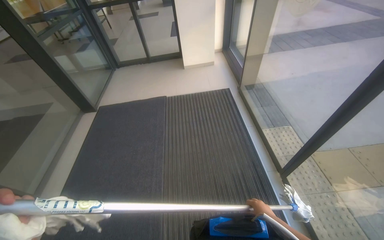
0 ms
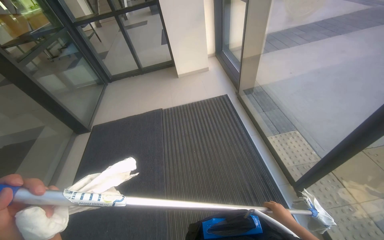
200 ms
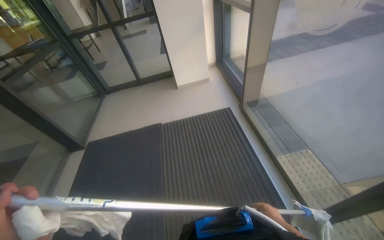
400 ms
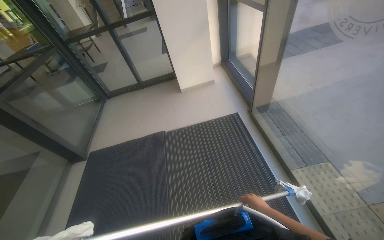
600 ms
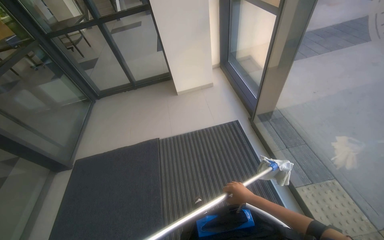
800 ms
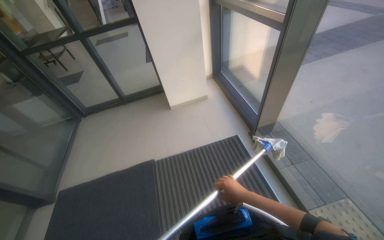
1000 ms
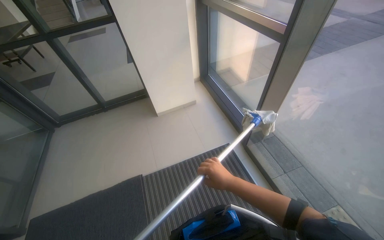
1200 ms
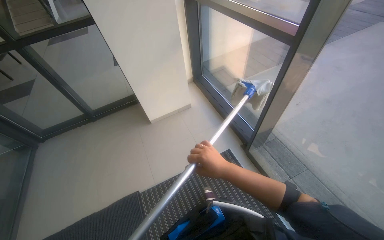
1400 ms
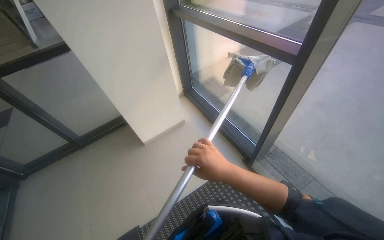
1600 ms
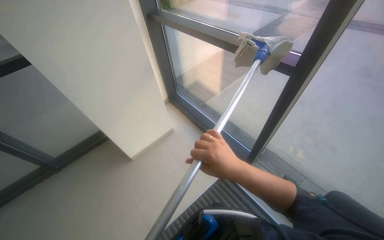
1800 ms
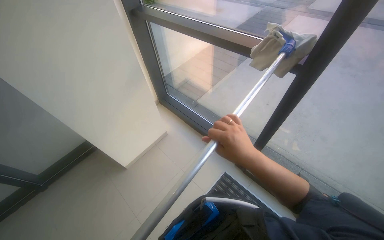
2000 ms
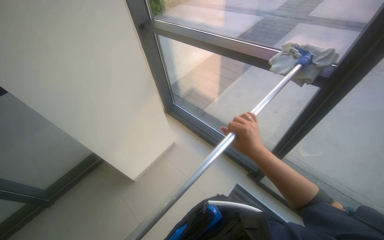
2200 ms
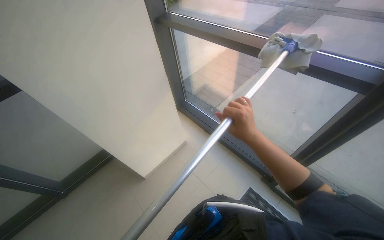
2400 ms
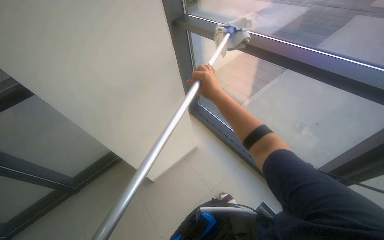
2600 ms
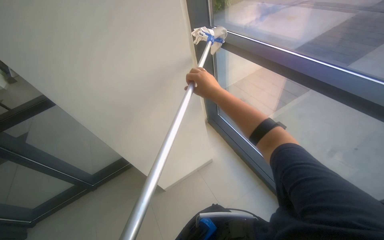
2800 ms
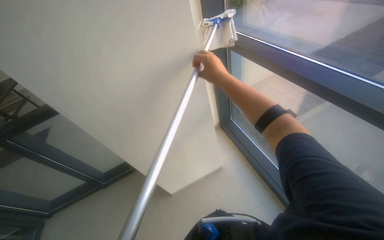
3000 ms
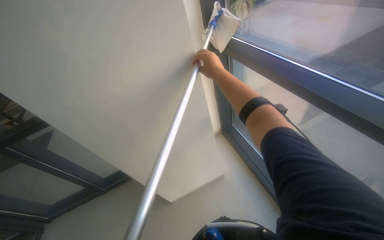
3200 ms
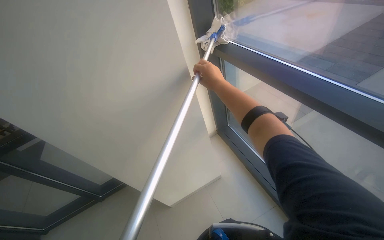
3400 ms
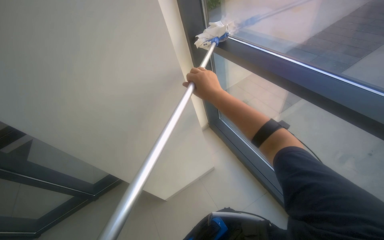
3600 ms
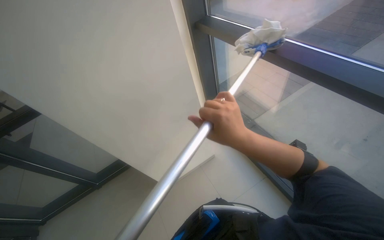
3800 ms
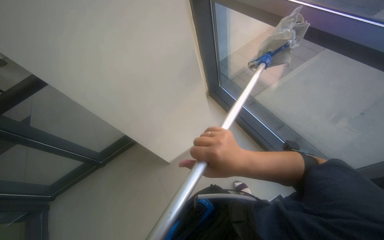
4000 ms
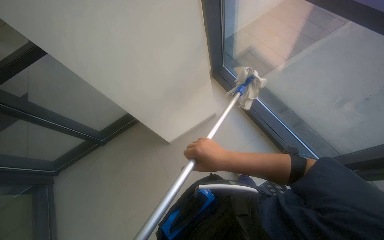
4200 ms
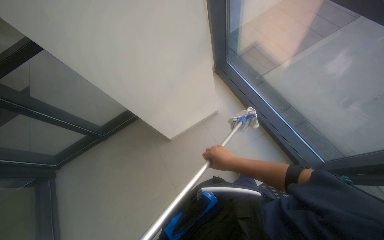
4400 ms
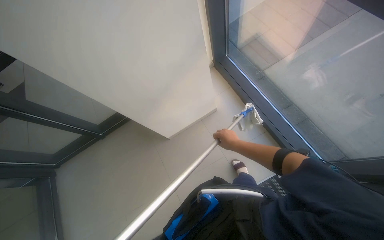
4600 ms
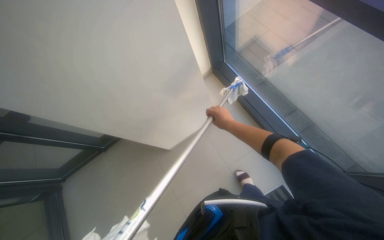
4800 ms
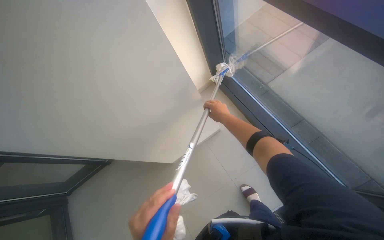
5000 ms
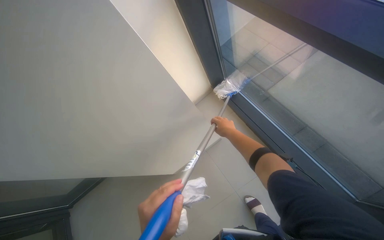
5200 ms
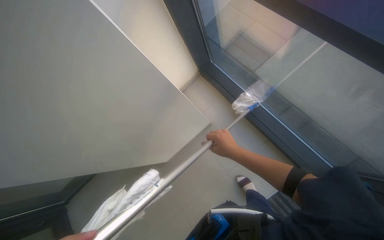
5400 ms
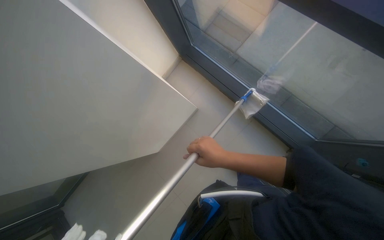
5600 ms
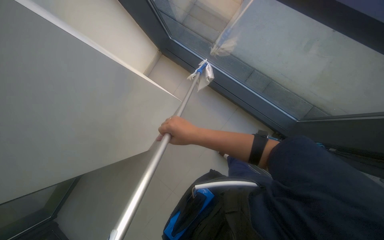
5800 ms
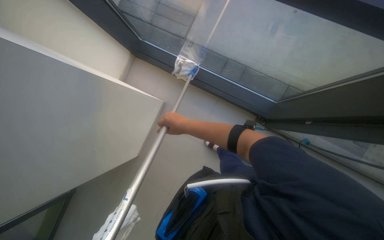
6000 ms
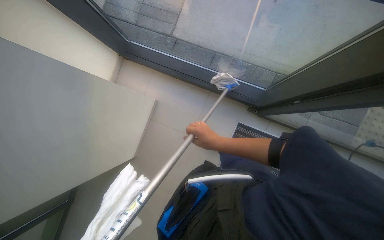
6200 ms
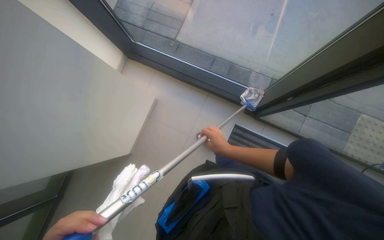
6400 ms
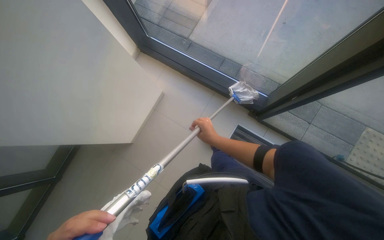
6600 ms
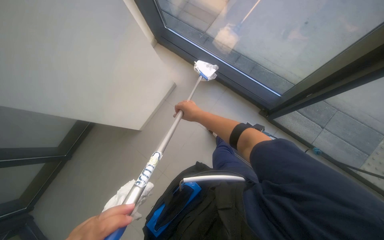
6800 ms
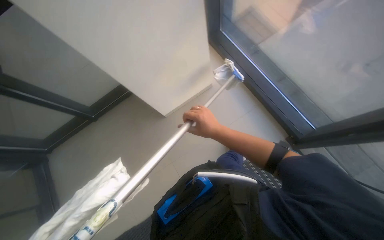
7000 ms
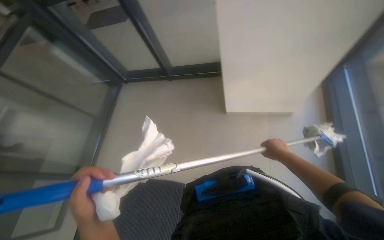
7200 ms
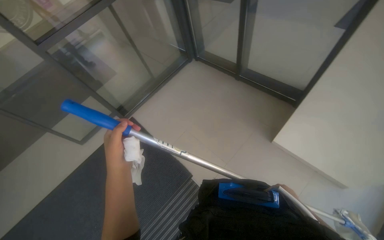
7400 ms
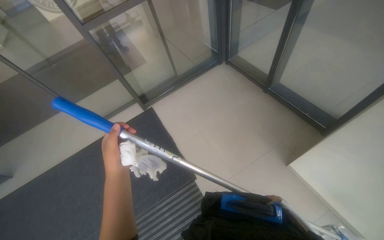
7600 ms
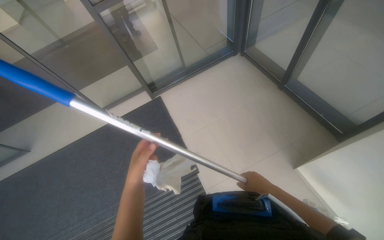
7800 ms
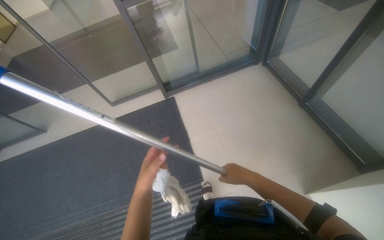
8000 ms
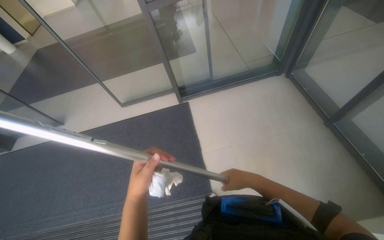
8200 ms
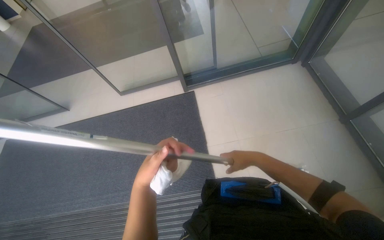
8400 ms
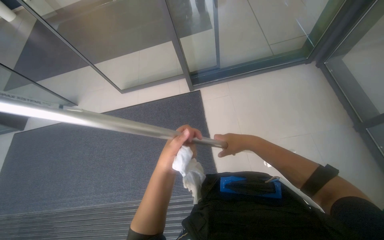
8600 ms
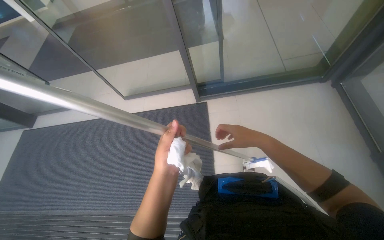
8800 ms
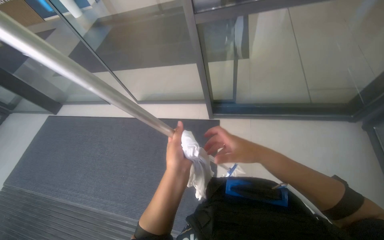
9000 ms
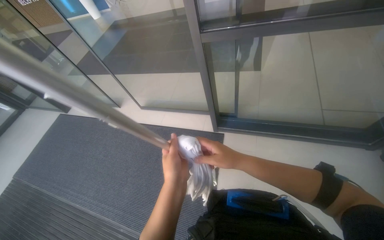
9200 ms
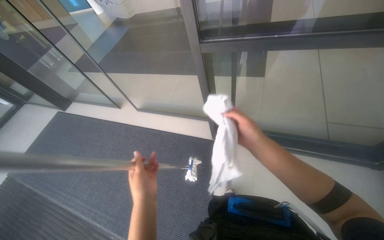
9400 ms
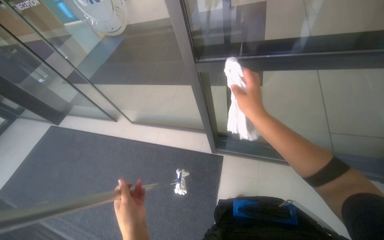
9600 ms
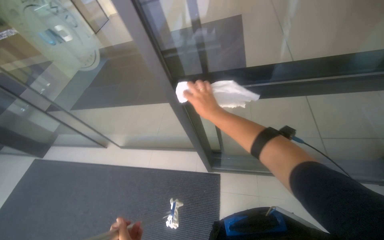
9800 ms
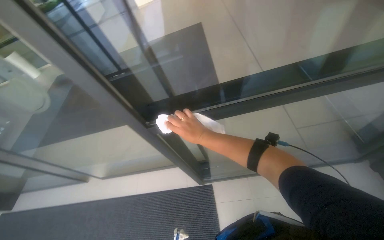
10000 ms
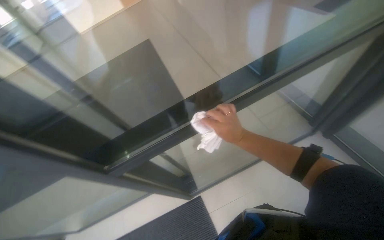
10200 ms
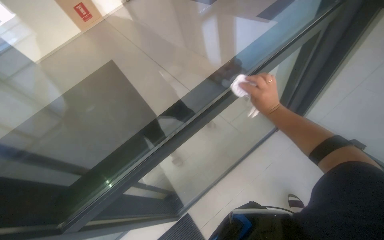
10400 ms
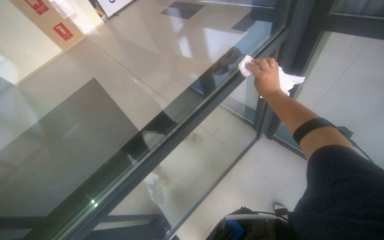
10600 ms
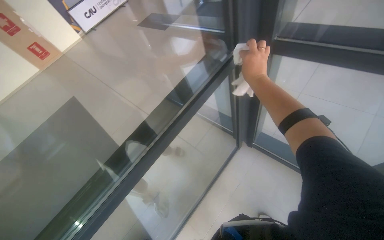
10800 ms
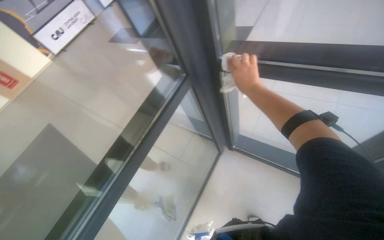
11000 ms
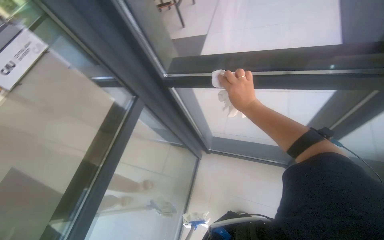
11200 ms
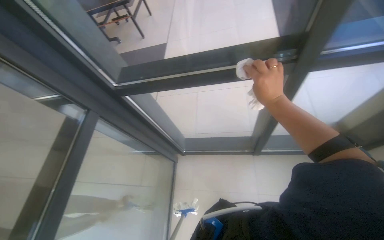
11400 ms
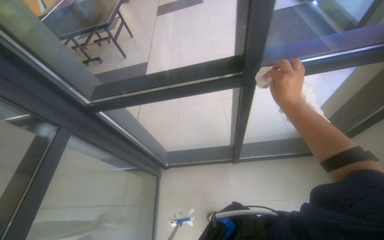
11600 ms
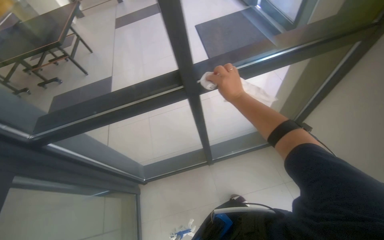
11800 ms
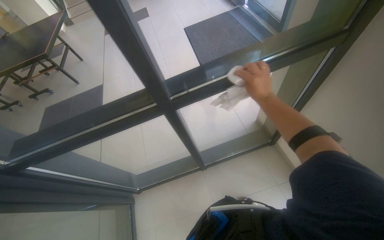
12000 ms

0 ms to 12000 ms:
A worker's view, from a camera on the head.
Job: cleaning windows.
The whole recording: Cleaning glass windows. The worker cleans the glass windows using a mop and a cloth.
0 ms to 1600 ms: The camera travels some 1.5 m. The head turns to the right by approximately 25 degrees.
1600 ms to 3000 ms: The head travels about 50 cm.
3000 ms to 4400 ms: The view tips downward by about 20 degrees. The right hand is displaced down the picture by some 35 cm.
4400 ms to 6000 ms: The scene rotates counterclockwise by about 35 degrees.
6000 ms to 7600 ms: The camera travels roughly 40 cm. The wearer looks approximately 80 degrees further to the left.
7600 ms to 9000 ms: The camera travels about 70 cm. The head turns to the left by about 40 degrees.
9000 ms to 10400 ms: The camera travels roughly 70 cm. The head rotates approximately 45 degrees to the right. The view tilts some 15 degrees upward.
10400 ms to 12000 ms: The wearer moves roughly 80 cm. The wearer's head swings roughly 65 degrees to the right. The view tips upward by about 20 degrees.

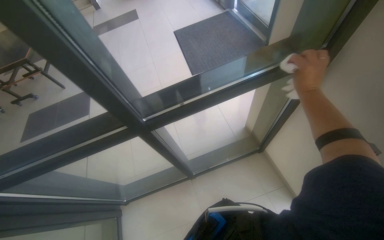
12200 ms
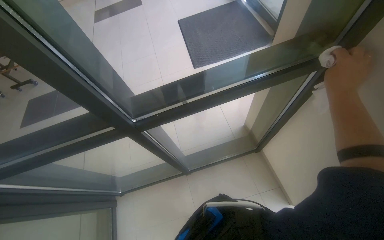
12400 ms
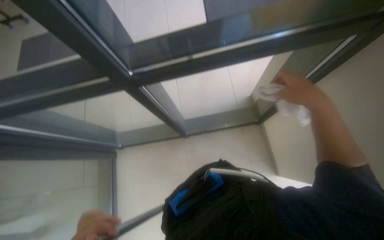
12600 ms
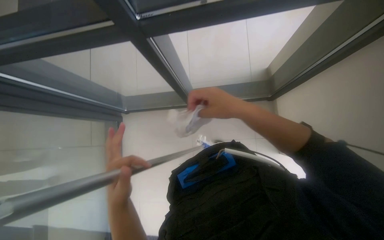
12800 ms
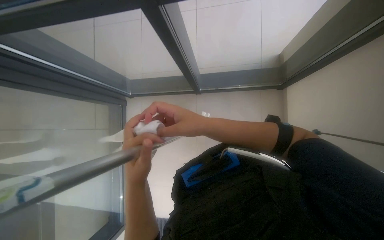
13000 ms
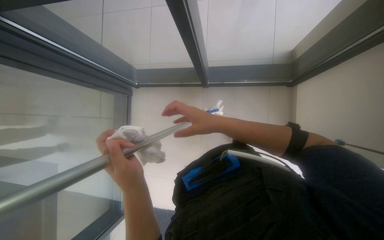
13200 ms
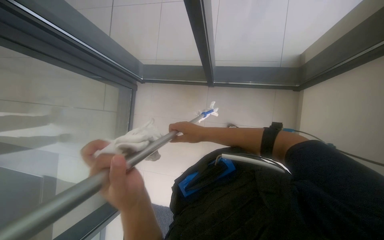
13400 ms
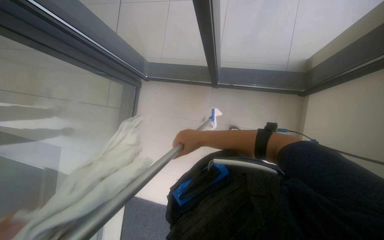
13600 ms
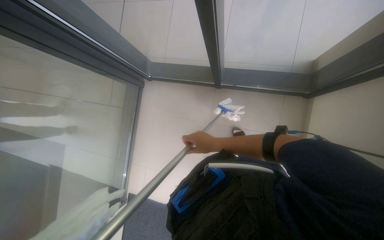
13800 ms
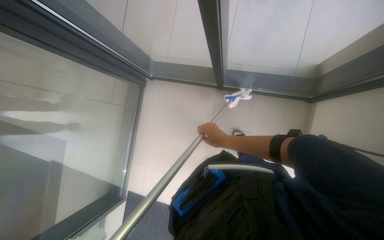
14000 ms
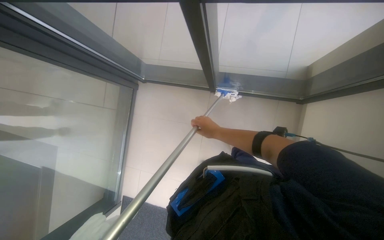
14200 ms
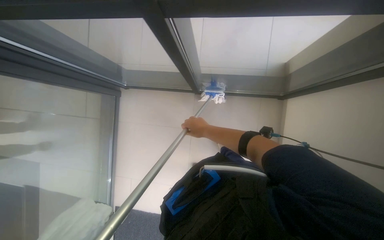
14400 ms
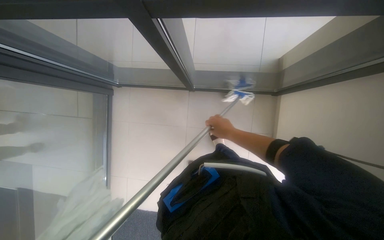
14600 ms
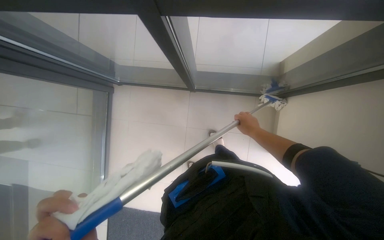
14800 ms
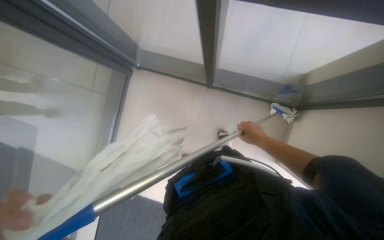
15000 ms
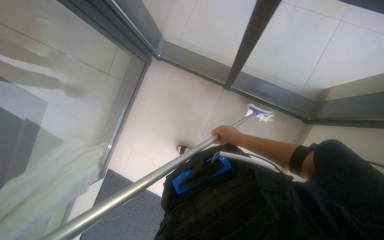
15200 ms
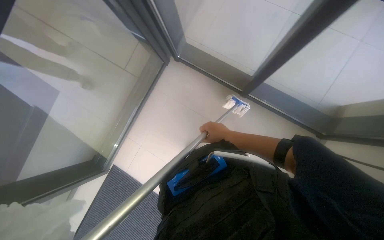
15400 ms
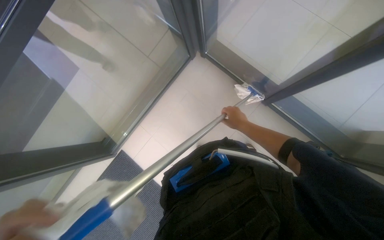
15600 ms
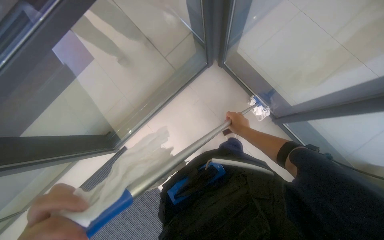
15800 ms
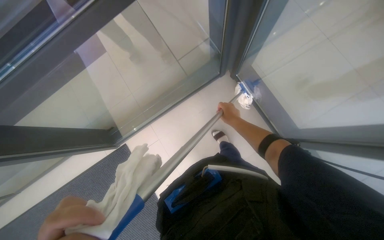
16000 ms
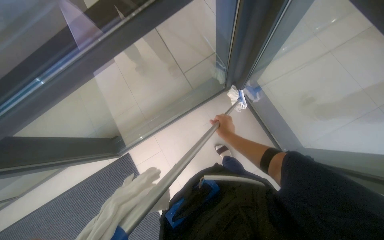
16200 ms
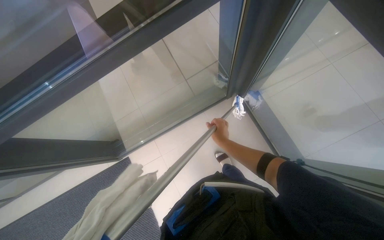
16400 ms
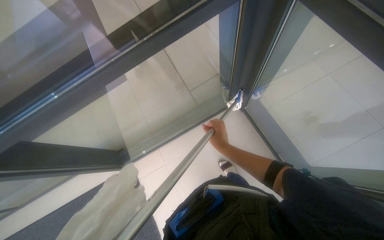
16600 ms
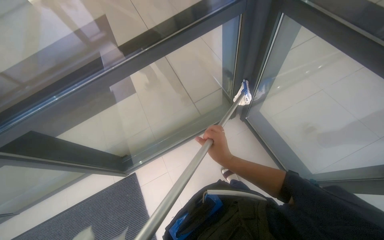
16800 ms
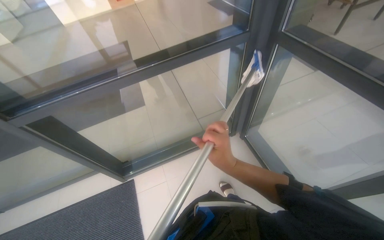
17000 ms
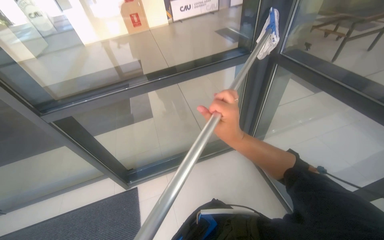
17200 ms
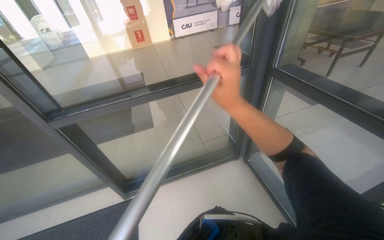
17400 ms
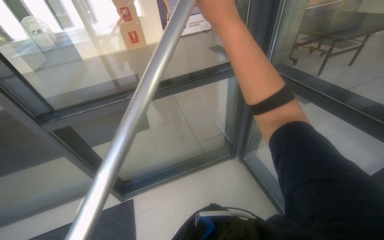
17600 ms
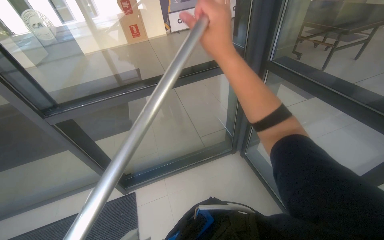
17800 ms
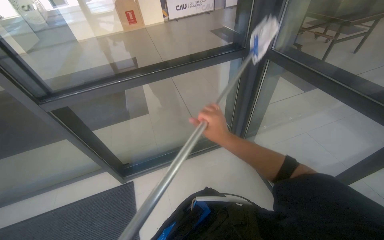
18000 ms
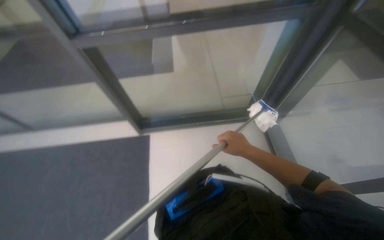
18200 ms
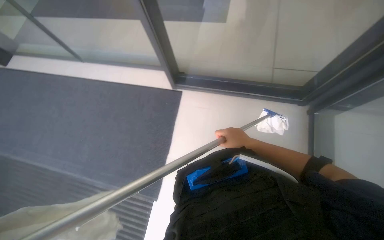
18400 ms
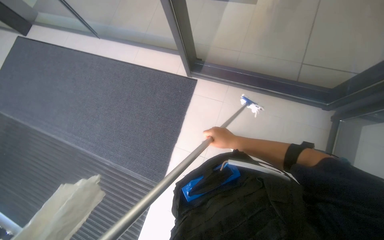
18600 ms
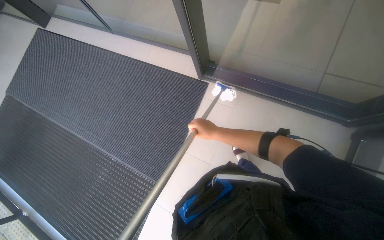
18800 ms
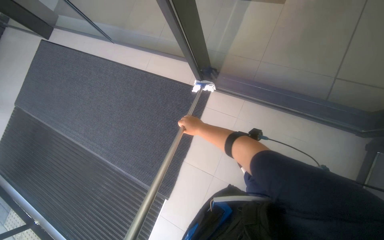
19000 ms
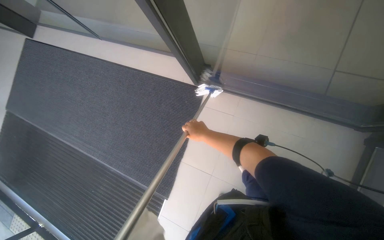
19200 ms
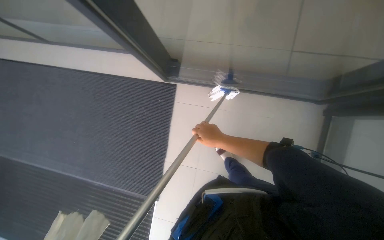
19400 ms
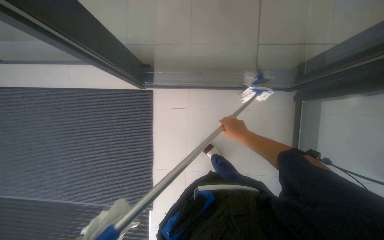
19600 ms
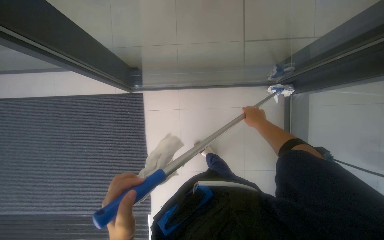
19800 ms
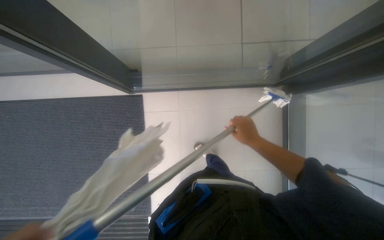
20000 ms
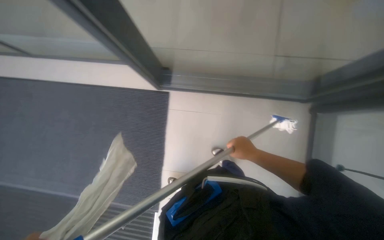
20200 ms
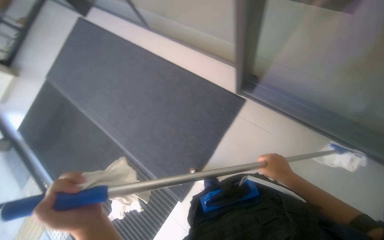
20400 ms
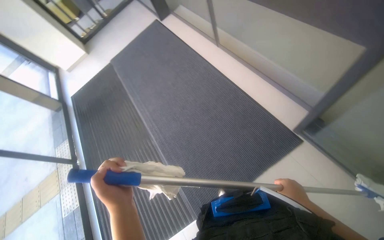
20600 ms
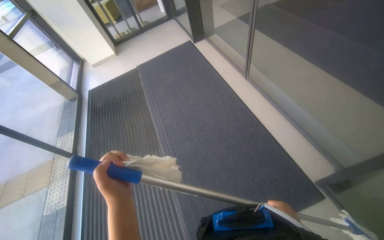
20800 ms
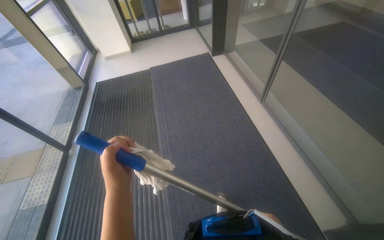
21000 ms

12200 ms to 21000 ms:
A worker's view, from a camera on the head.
Job: cleaning windows.
The whole recording: Cleaning glass windows. The worker cleans the glass windows using a mop and a cloth.
12200 ms to 13600 ms: The wearer looks approximately 35 degrees further downward. The scene turns roughly 30 degrees clockwise in the picture.
13600 ms to 15200 ms: The right hand moves to the right and farther from the camera, about 20 cm.
15200 ms to 16600 ms: Everything in view rotates roughly 35 degrees clockwise.
19600 ms to 21000 ms: The camera is carried approximately 50 cm. Everything in view rotates approximately 30 degrees clockwise.
